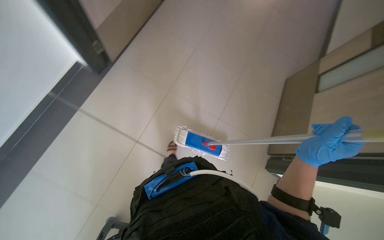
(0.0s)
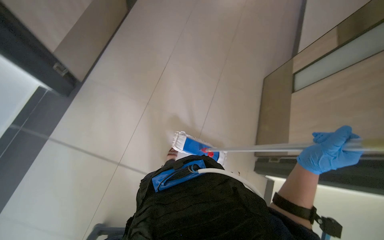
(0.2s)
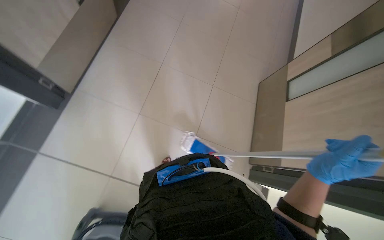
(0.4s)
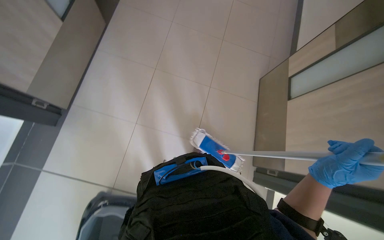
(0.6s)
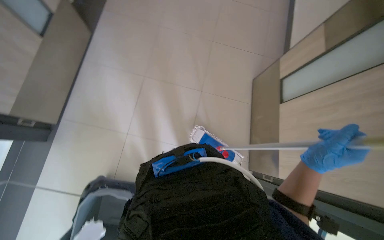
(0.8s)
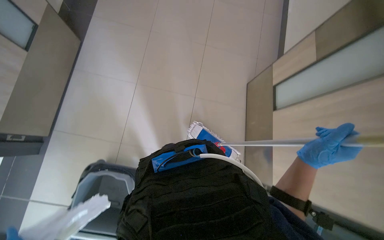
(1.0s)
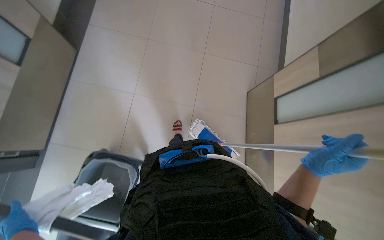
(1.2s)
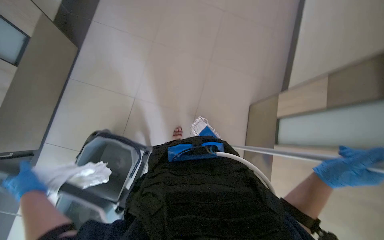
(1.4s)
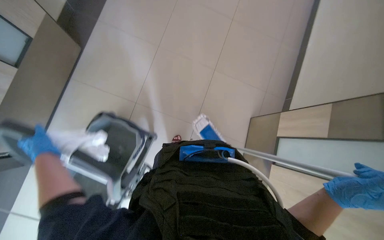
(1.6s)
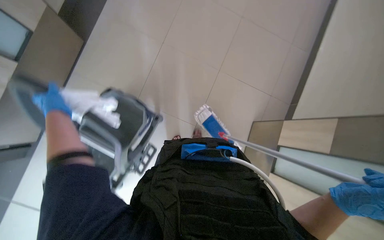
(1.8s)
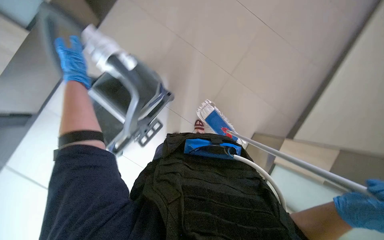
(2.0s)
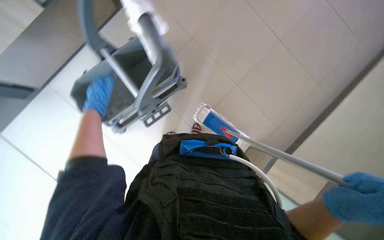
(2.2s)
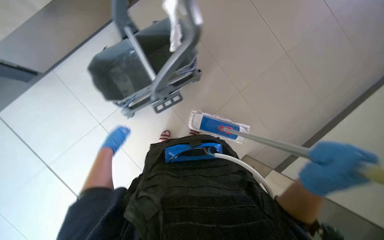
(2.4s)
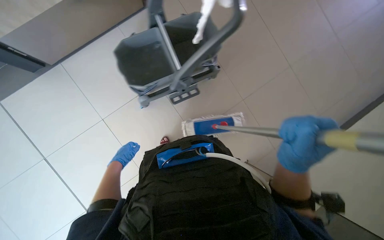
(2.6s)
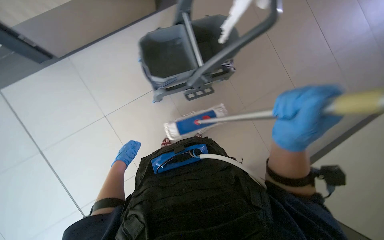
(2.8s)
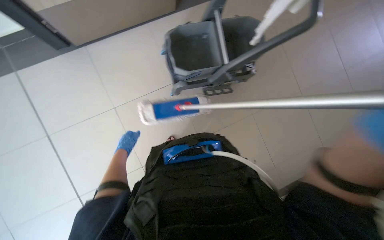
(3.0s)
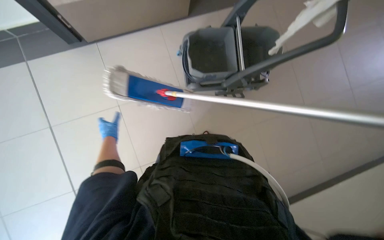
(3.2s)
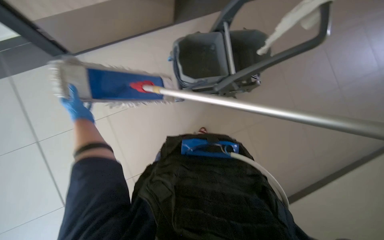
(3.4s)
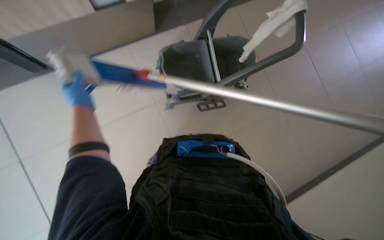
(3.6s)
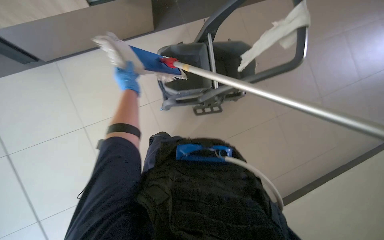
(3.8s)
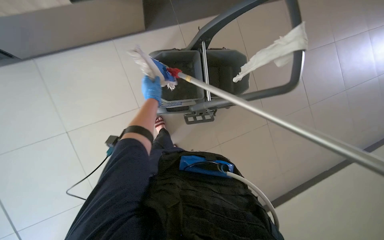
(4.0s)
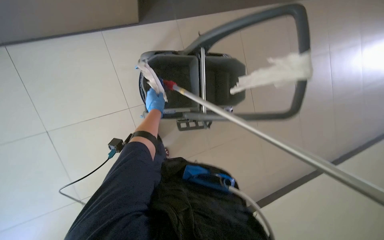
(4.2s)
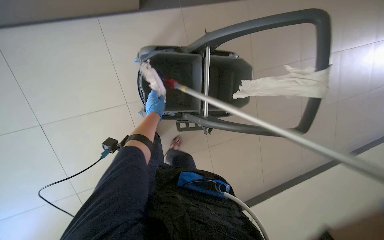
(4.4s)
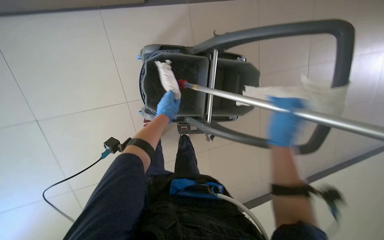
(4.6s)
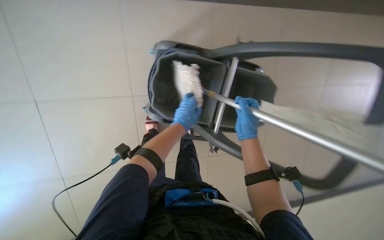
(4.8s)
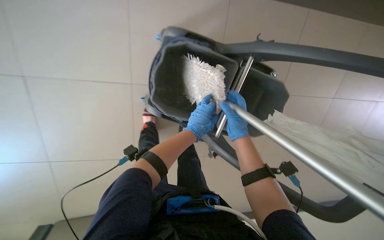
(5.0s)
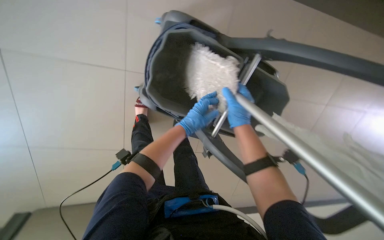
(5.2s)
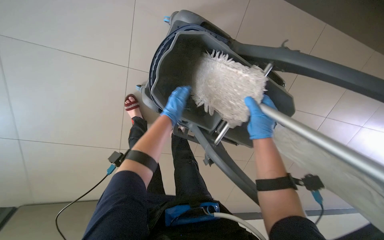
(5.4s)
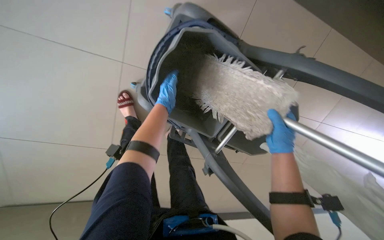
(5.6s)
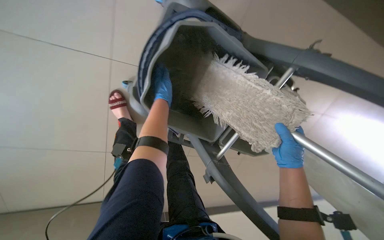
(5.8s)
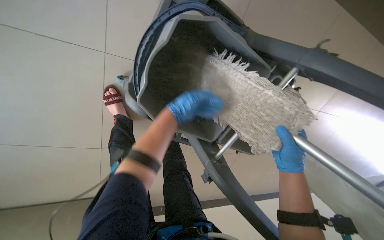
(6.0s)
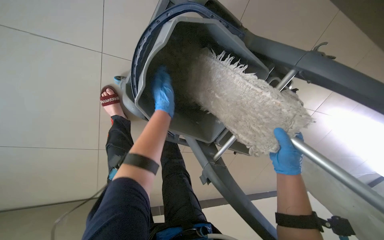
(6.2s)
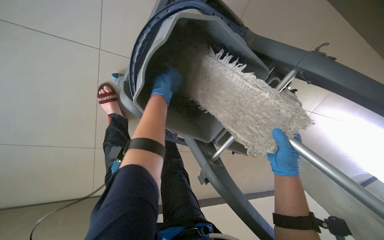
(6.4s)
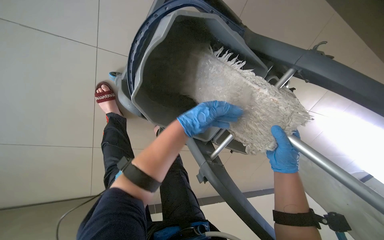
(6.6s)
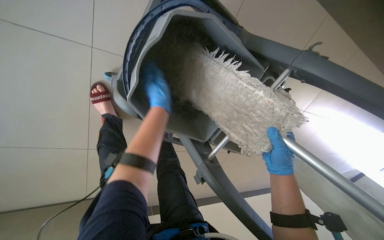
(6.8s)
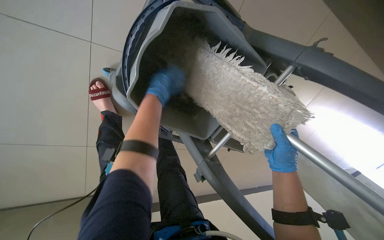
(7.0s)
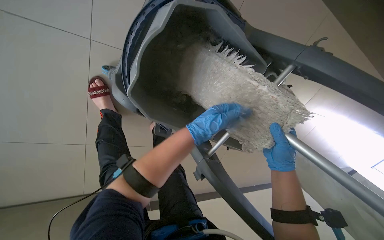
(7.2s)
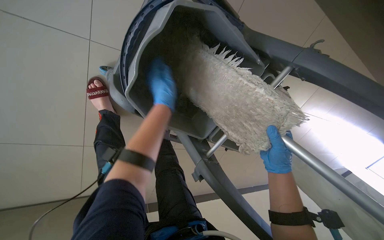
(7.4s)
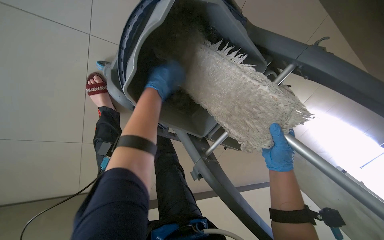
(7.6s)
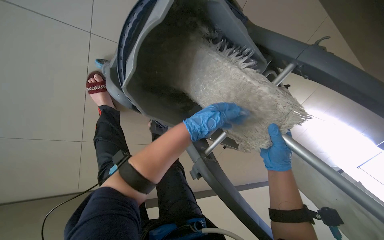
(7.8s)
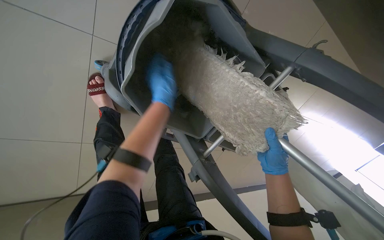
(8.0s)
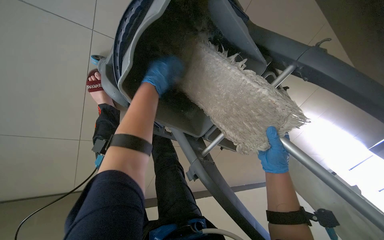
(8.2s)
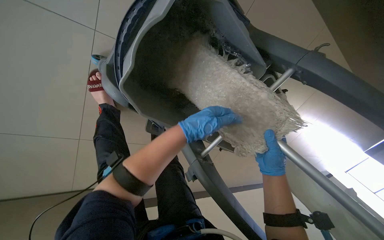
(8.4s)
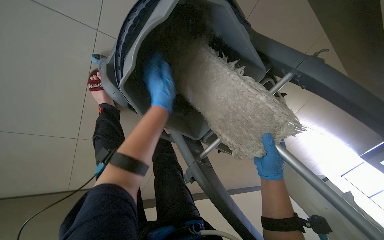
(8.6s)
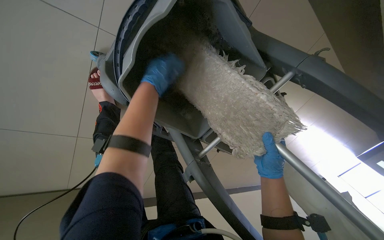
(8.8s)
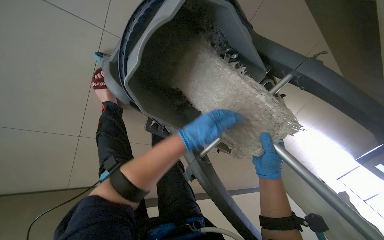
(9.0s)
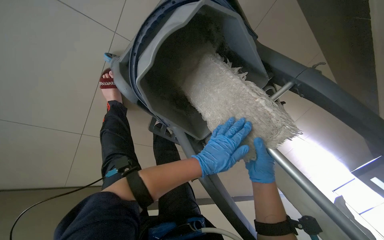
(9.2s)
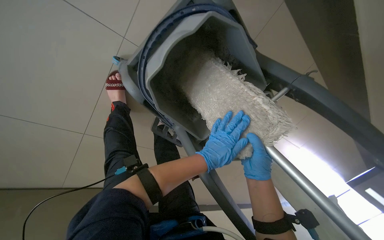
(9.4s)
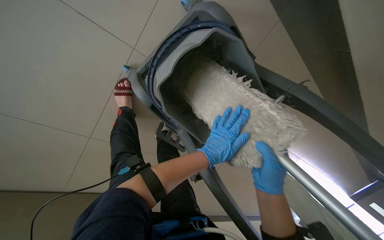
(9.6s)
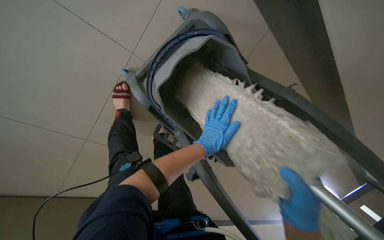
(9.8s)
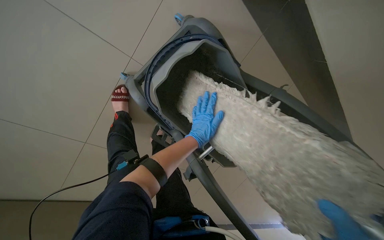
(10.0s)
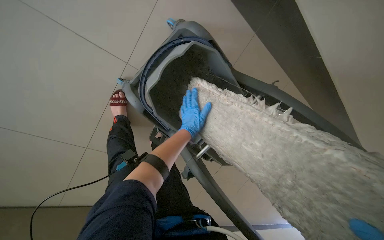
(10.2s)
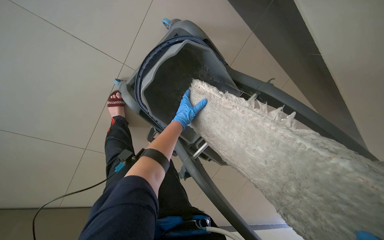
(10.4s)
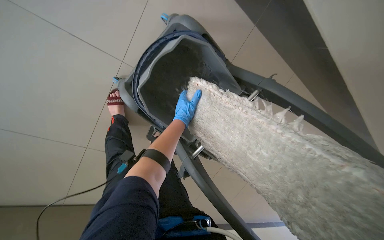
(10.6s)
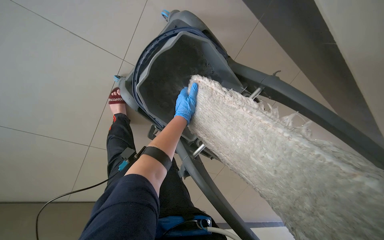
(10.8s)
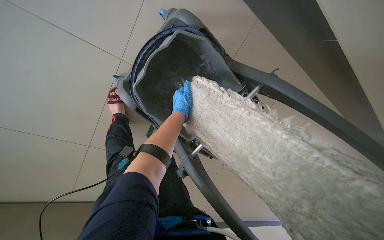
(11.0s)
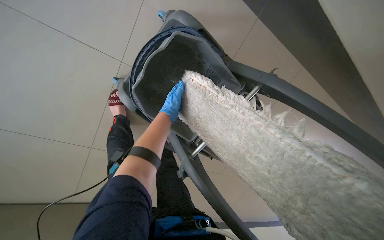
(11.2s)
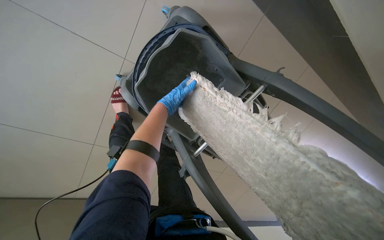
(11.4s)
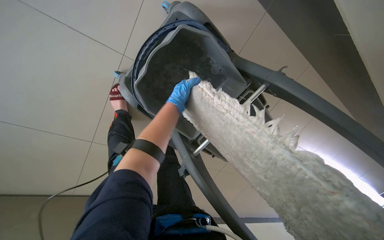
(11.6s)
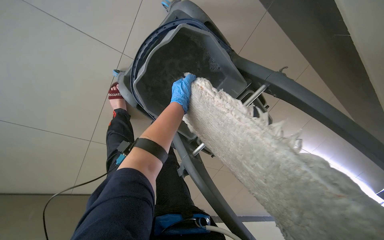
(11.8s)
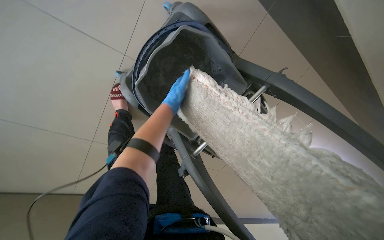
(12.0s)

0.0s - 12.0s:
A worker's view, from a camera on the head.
Job: mopping floor.
The whole recording: Mopping hallway floor. The worker continues mopping the tiled floor in the hallway.
0.0s - 1.6s: The right hand travels to the right by some 20 cm.
1.6s - 3.0s: The wearer moves to the left, about 50 cm.
3.0s - 4.4s: The left hand goes some 25 cm up the picture and to the right.
4.4s - 6.0s: The wearer looks approximately 15 degrees further downward. The scene turns approximately 25 degrees clockwise in the picture.
6.0s - 7.6s: The left hand moves nearer and farther over some 15 cm, changing direction 3 times.
7.6s - 9.0s: The left hand swings up and down the picture, about 20 cm each way, with 4 reversals.
9.0s - 10.4s: The camera pitches upward, by about 15 degrees.

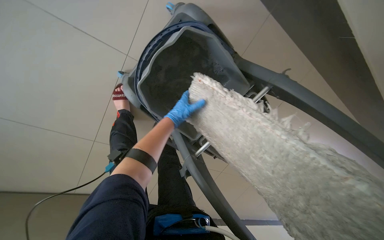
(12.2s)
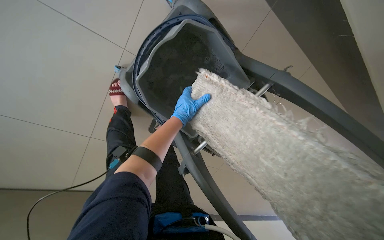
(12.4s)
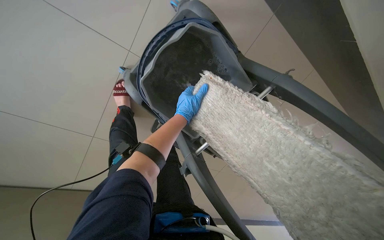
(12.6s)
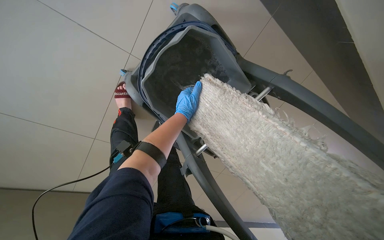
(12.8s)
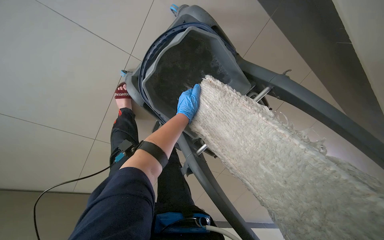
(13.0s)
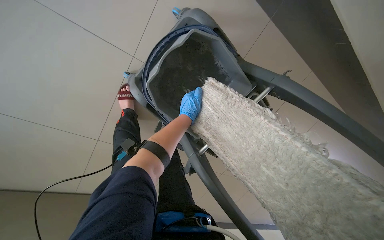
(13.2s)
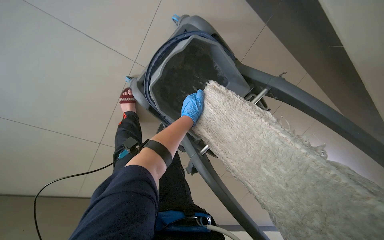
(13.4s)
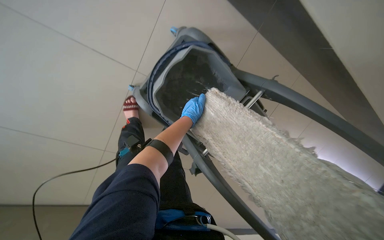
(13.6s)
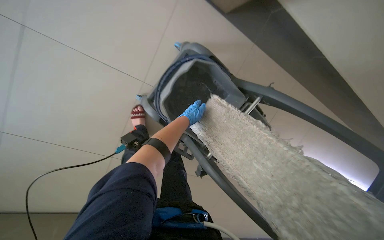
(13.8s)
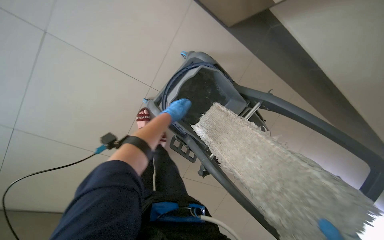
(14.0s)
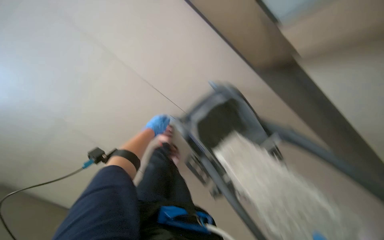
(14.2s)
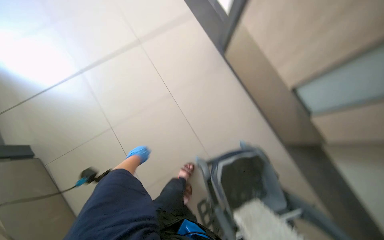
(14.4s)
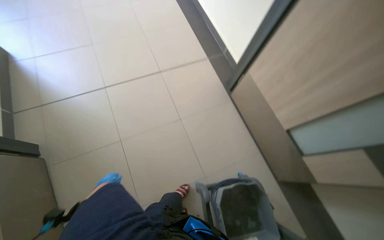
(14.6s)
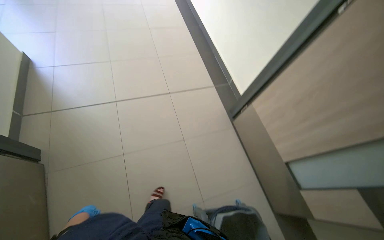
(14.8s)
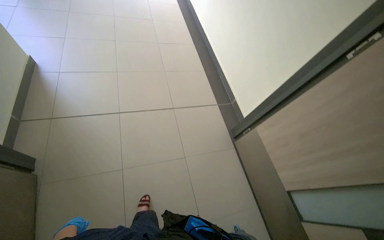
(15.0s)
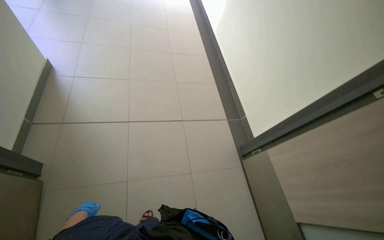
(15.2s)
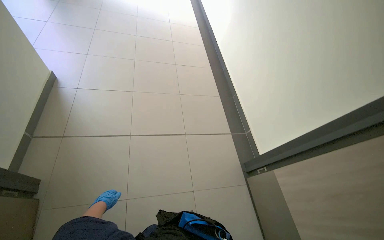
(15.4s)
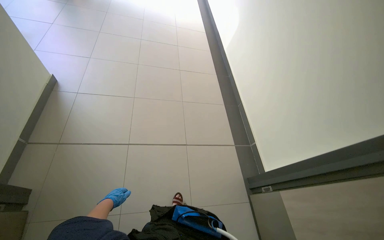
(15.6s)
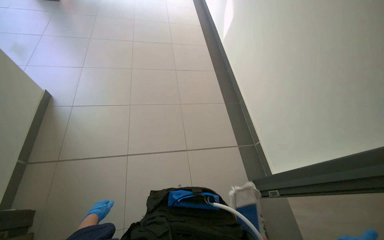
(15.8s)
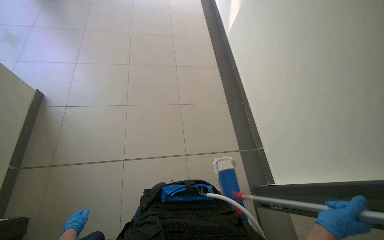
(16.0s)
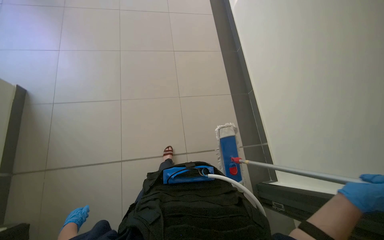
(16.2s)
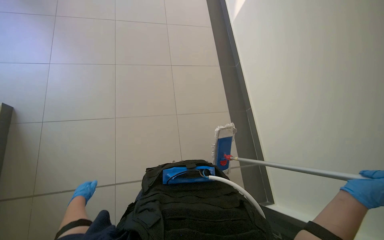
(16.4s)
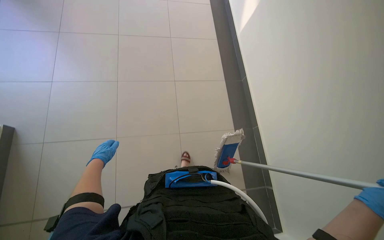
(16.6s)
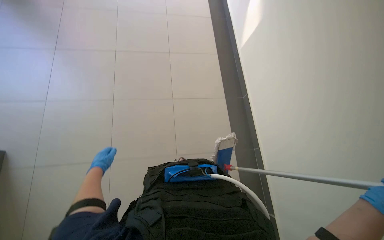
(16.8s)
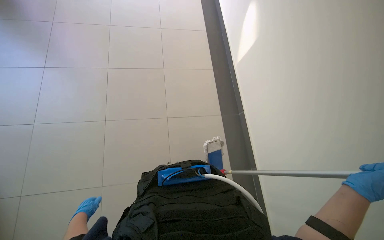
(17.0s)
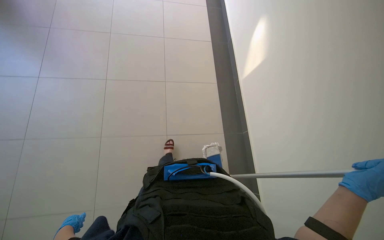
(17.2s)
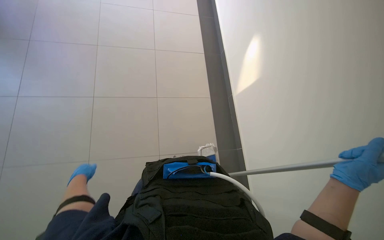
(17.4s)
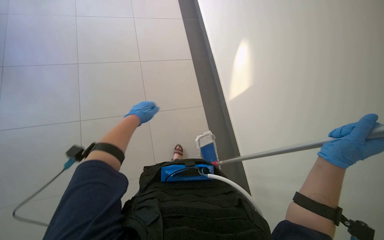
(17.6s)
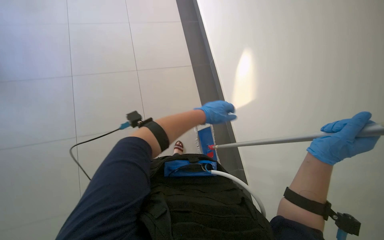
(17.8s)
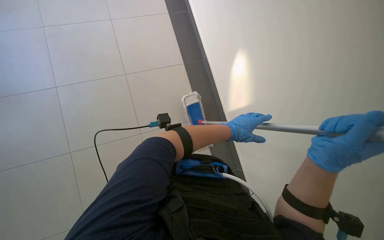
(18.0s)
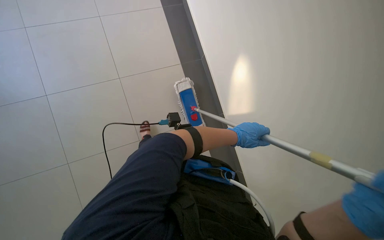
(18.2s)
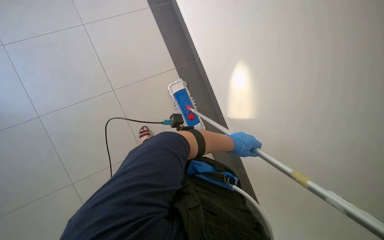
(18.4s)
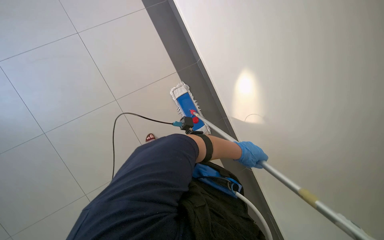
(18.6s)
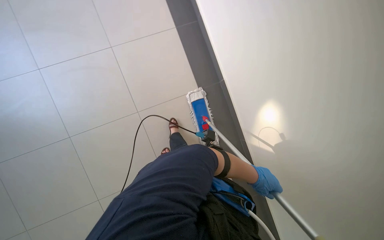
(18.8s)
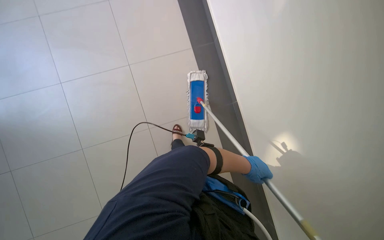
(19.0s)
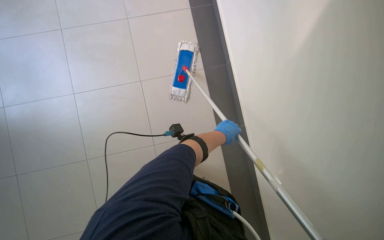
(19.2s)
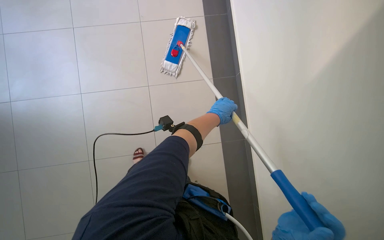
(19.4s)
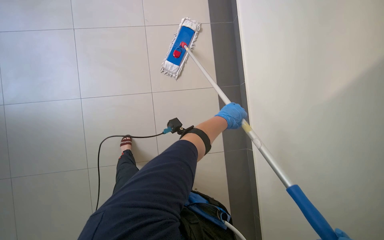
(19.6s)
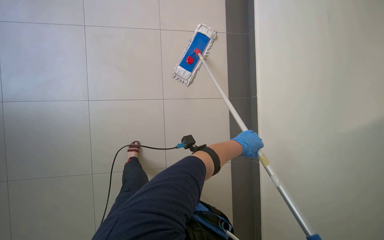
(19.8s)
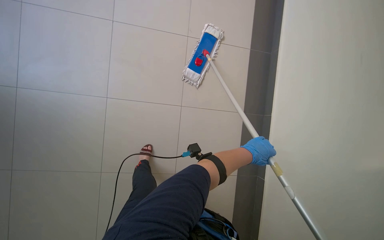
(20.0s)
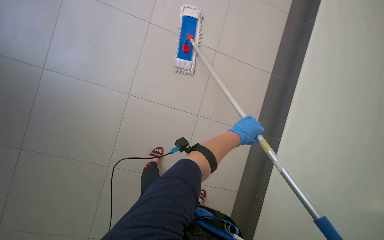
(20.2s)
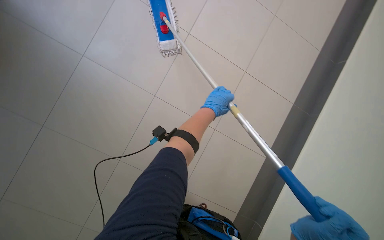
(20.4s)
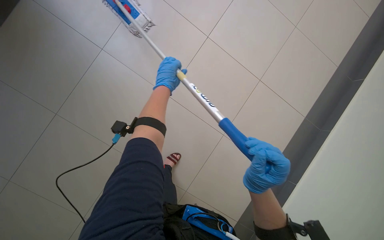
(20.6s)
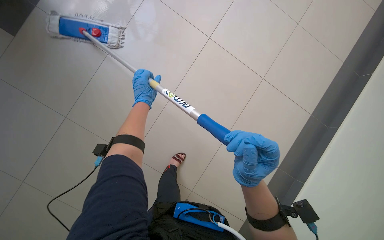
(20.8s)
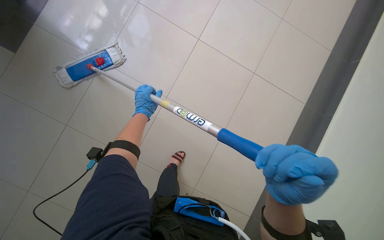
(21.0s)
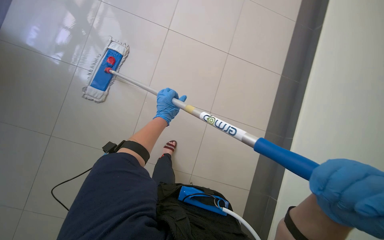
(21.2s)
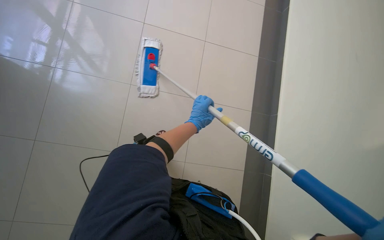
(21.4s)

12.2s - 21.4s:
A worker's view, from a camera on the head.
Job: mopping floor.
The whole recording: Mopping hallway floor. The worker continues mopping the tiled floor in the hallway.
15.2s - 16.8s: The camera travels approximately 1.5 m. The view tilts about 15 degrees downward.
18.4s - 19.8s: The view tips downward by roughly 15 degrees.
